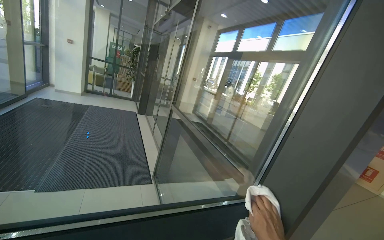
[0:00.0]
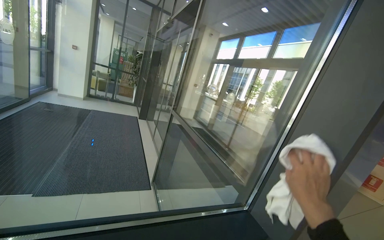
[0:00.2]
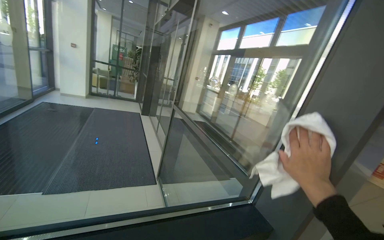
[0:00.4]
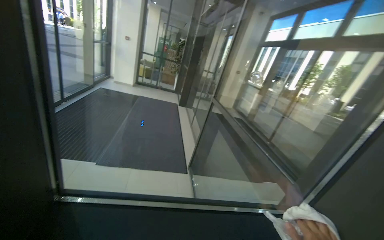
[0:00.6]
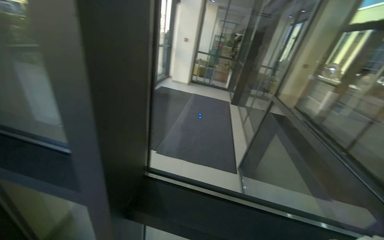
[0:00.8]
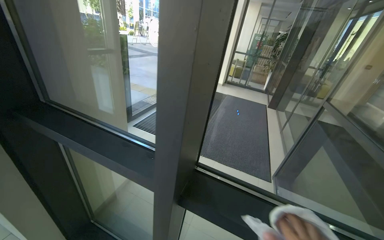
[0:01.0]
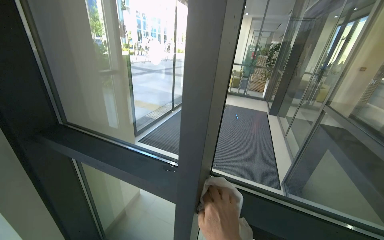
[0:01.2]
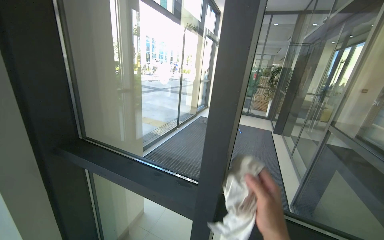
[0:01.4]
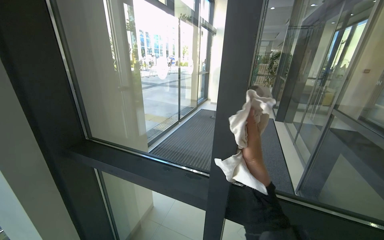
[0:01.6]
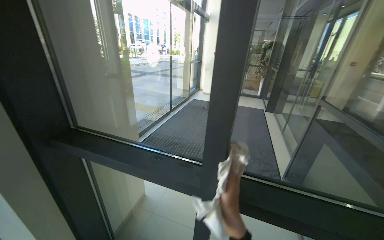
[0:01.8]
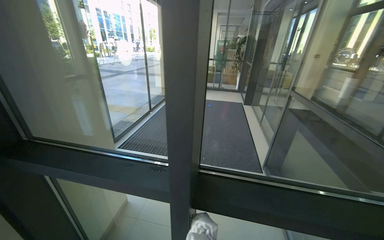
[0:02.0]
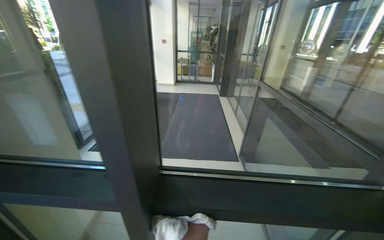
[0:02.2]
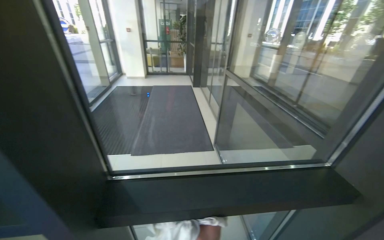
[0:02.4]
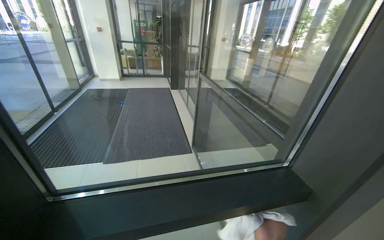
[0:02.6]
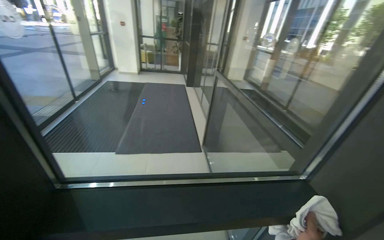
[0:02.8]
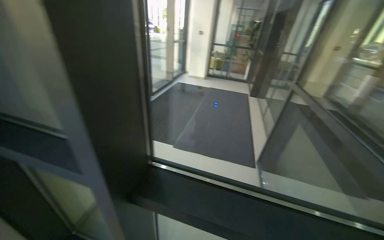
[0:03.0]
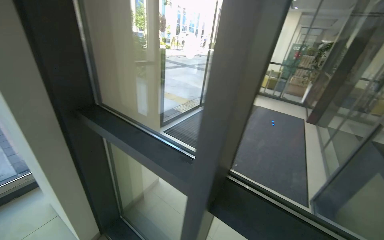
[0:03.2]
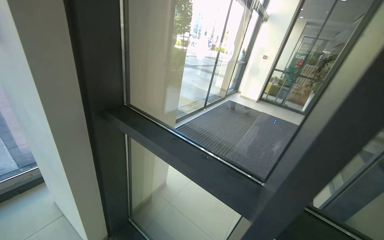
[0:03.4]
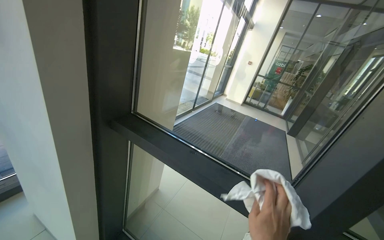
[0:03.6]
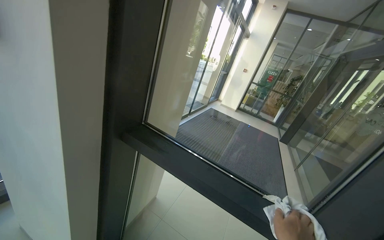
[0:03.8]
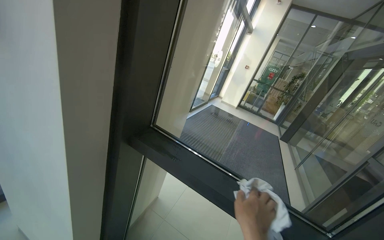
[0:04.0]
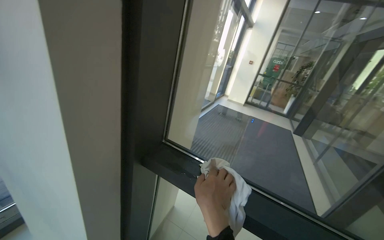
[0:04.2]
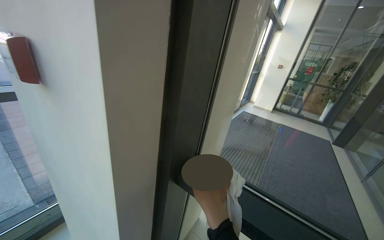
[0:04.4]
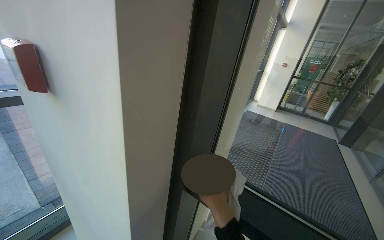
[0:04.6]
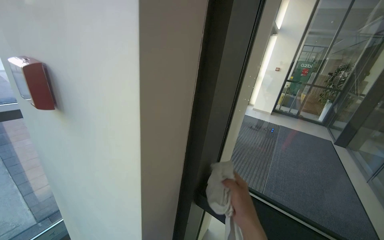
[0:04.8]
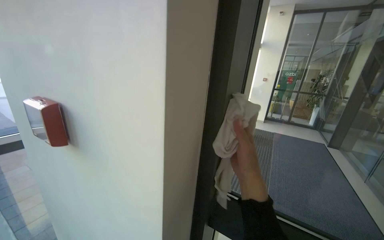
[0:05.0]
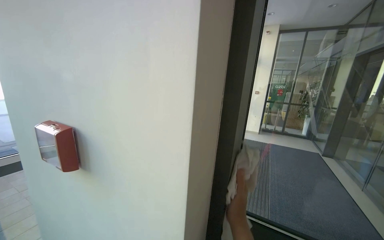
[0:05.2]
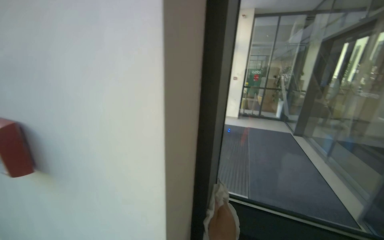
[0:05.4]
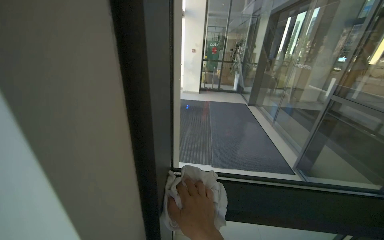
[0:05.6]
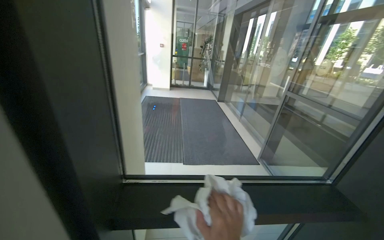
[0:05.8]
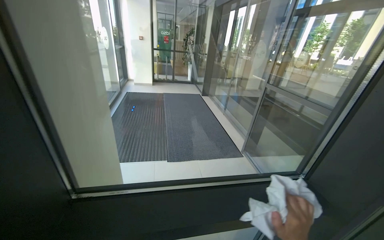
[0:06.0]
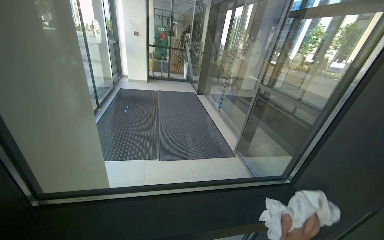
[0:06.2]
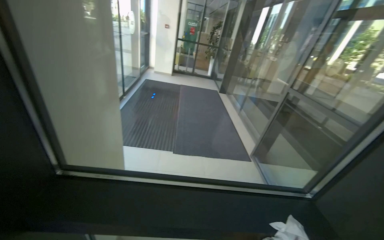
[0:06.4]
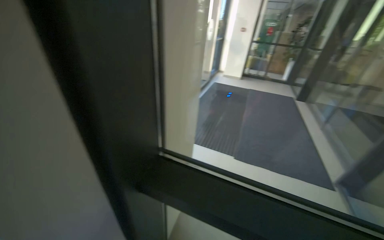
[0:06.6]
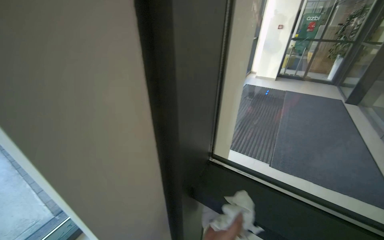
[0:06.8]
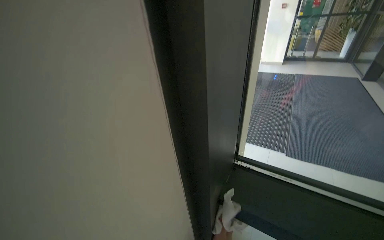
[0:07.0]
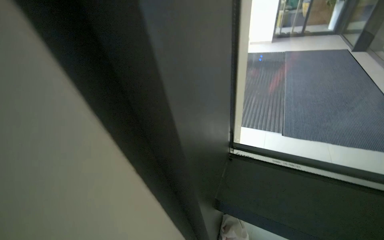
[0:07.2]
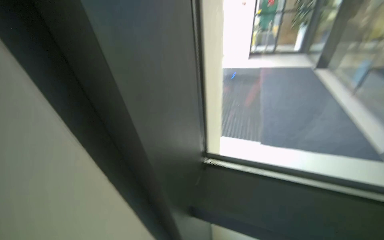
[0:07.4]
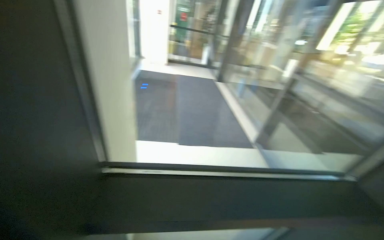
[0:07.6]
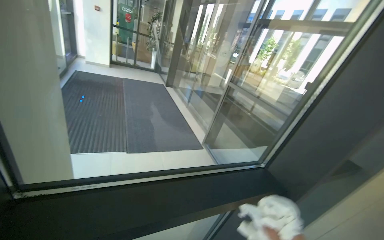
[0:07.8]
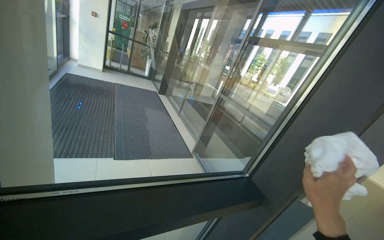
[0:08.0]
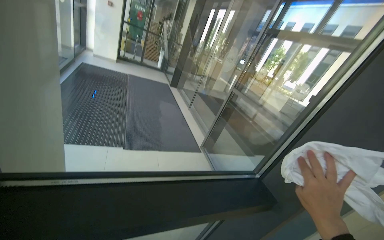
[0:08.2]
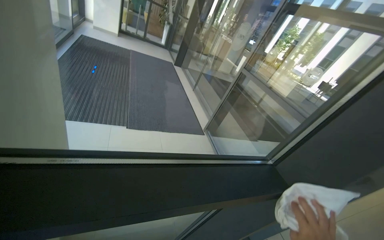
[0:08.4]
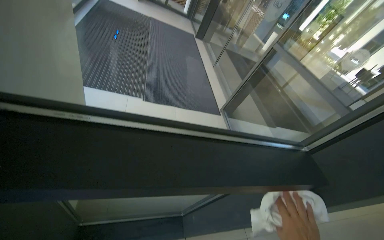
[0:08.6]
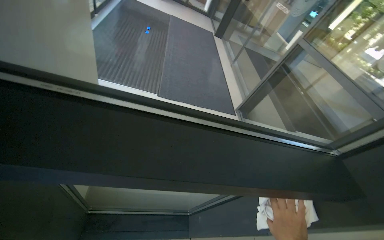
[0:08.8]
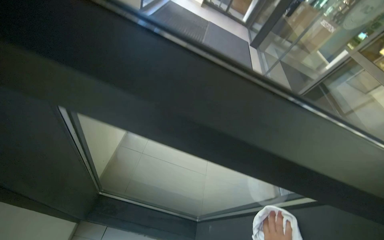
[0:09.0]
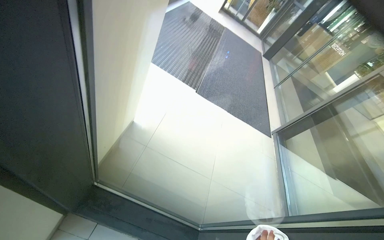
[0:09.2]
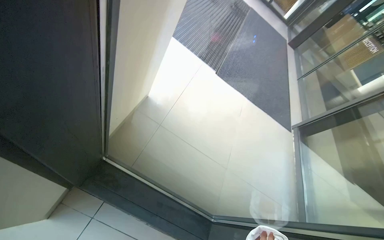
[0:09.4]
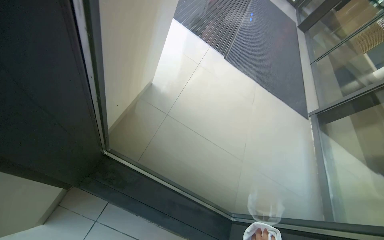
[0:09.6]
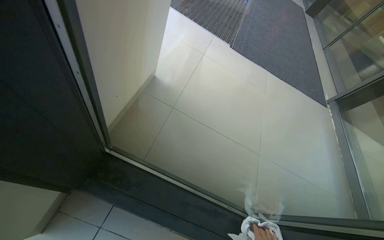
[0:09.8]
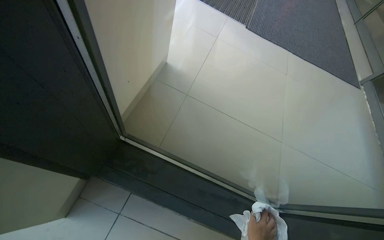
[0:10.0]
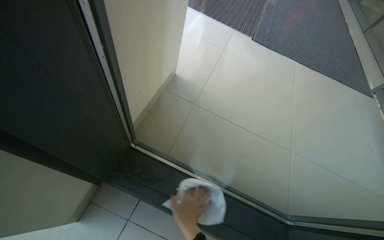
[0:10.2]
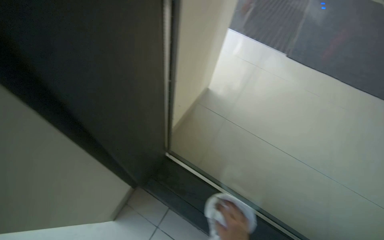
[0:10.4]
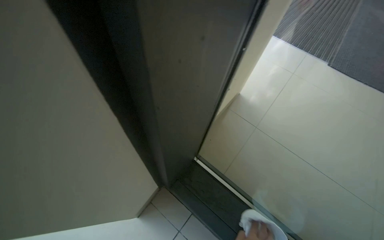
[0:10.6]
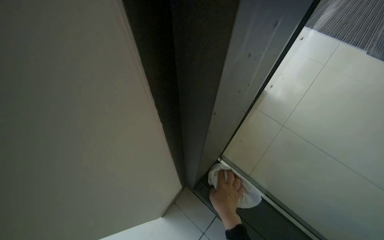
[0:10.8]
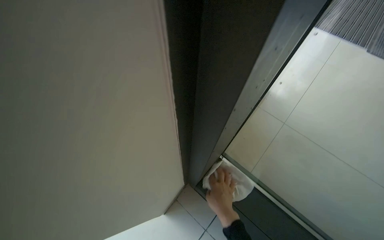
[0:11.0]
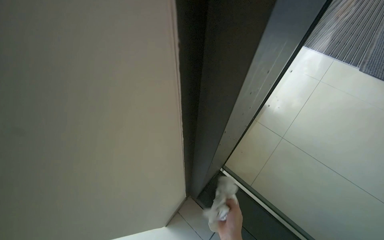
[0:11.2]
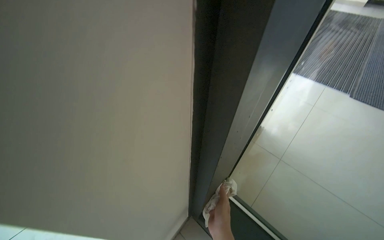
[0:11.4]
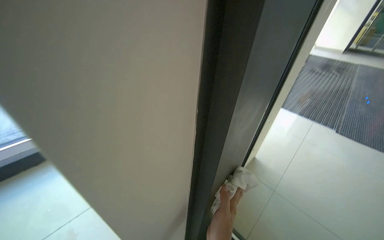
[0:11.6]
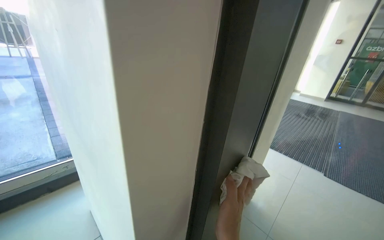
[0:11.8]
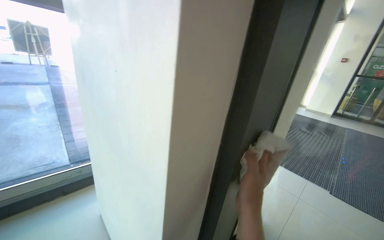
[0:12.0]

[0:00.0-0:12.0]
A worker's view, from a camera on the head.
Job: wiping surfaces.
The whole recording: Wiping glass door frames. The worker wipes the glass door frames with a white cloth.
0:00.0 to 0:01.6: The camera sweeps to the left, by some 45 degrees.
0:03.0 to 0:04.4: The wearer moves to the left, roughly 80 cm. The head rotates some 20 degrees to the left.
0:04.4 to 0:06.0: The head rotates approximately 45 degrees to the right.
0:09.0 to 0:10.4: The camera is aimed about 25 degrees further to the left.
0:10.4 to 0:12.0: The head turns to the left by some 20 degrees. The view tilts approximately 35 degrees upward.

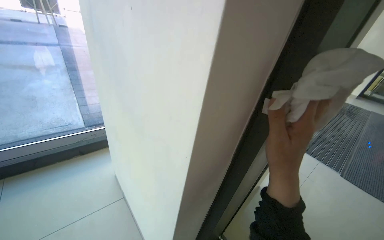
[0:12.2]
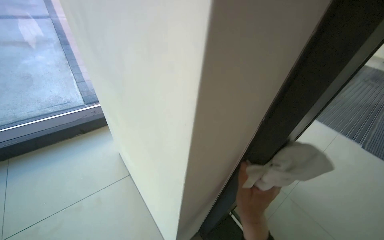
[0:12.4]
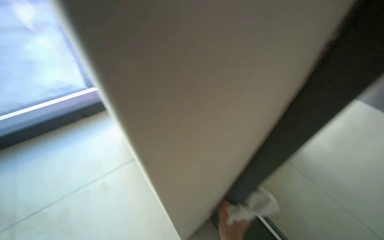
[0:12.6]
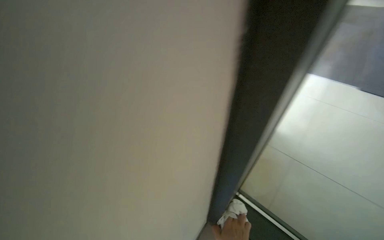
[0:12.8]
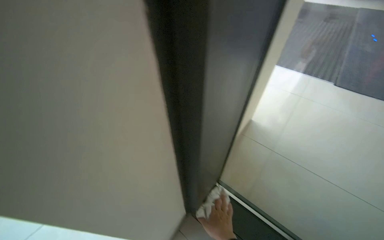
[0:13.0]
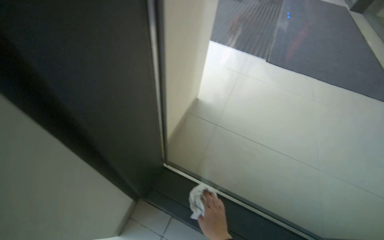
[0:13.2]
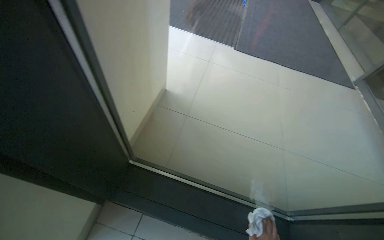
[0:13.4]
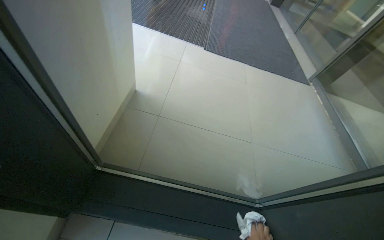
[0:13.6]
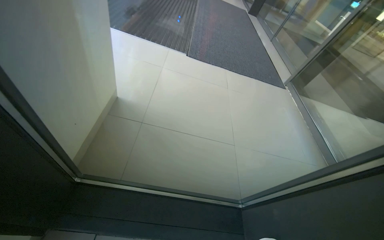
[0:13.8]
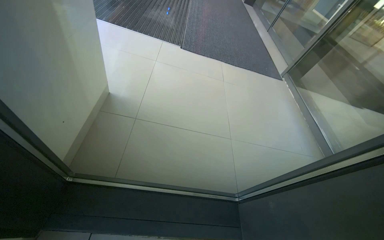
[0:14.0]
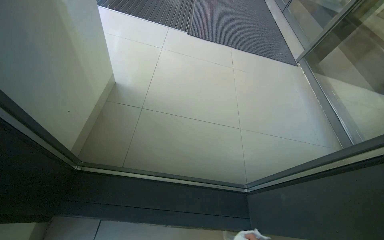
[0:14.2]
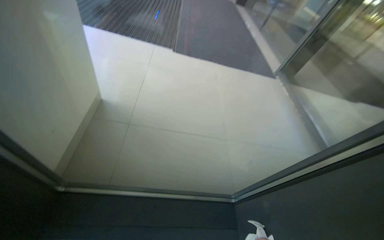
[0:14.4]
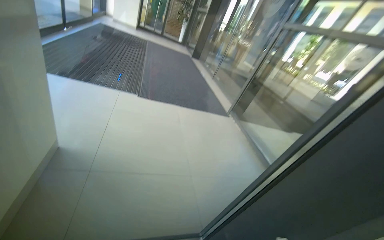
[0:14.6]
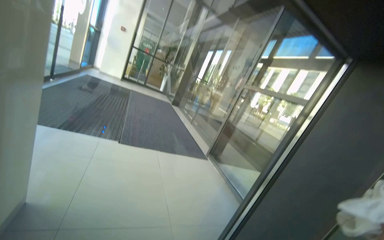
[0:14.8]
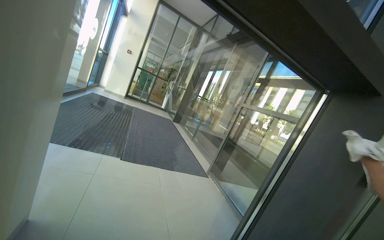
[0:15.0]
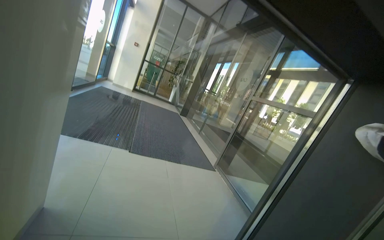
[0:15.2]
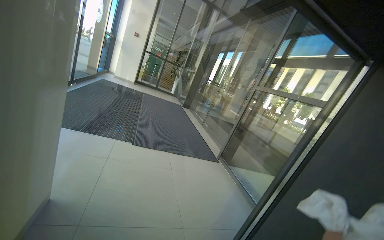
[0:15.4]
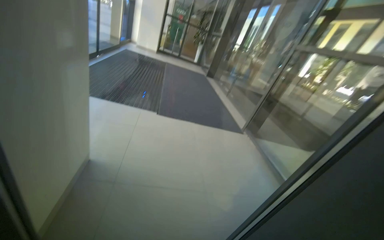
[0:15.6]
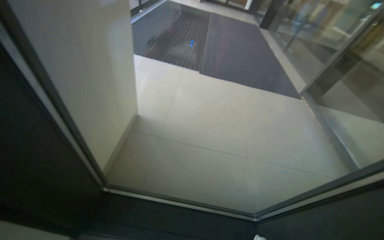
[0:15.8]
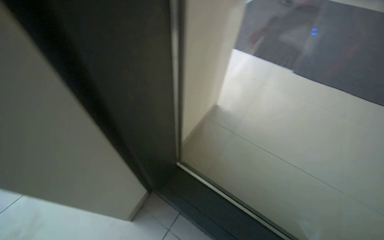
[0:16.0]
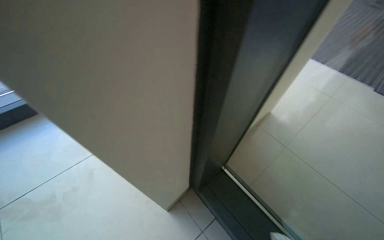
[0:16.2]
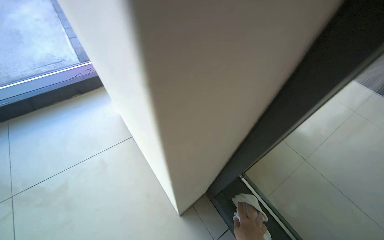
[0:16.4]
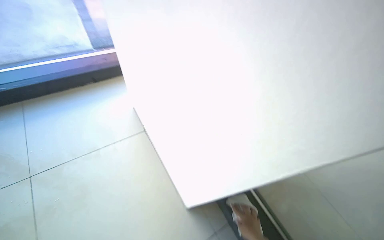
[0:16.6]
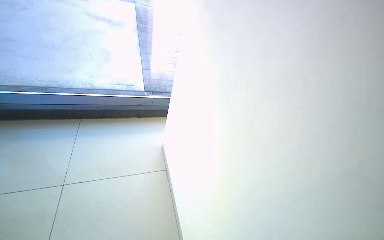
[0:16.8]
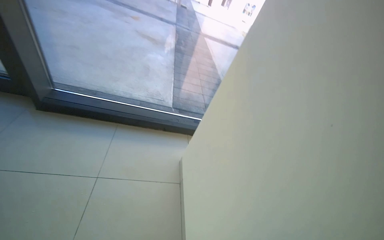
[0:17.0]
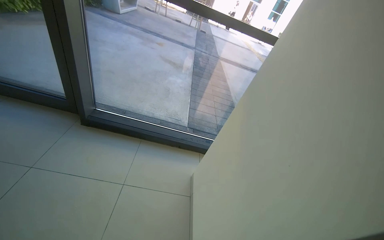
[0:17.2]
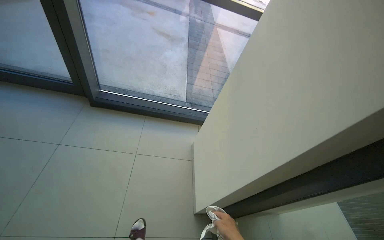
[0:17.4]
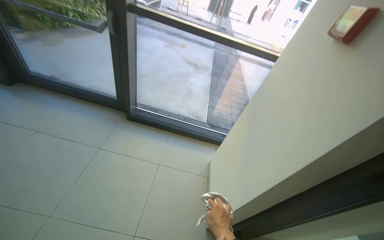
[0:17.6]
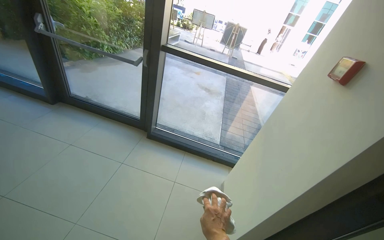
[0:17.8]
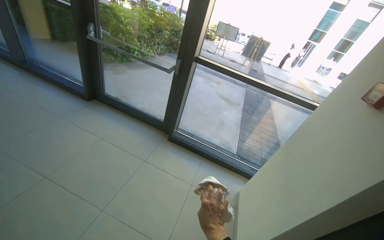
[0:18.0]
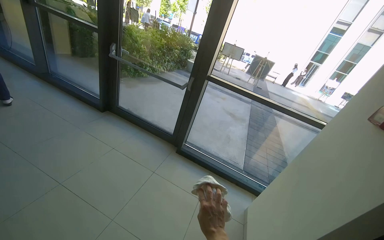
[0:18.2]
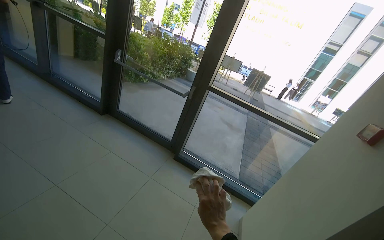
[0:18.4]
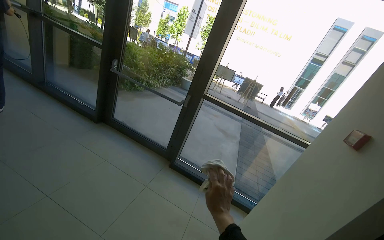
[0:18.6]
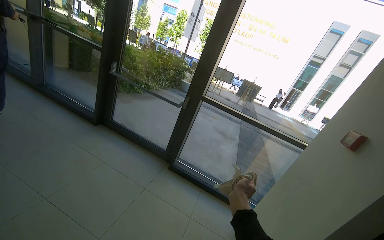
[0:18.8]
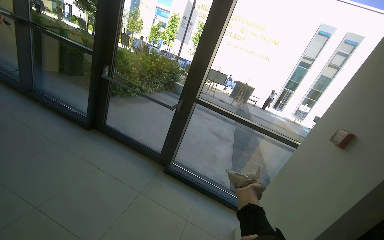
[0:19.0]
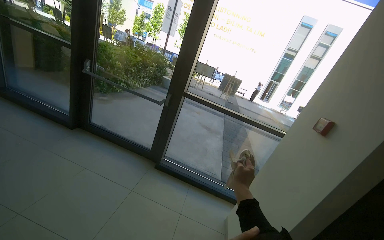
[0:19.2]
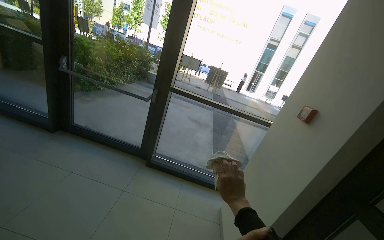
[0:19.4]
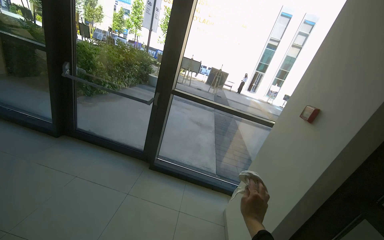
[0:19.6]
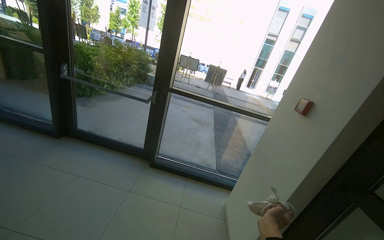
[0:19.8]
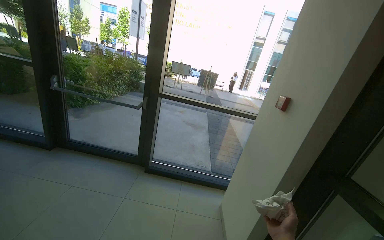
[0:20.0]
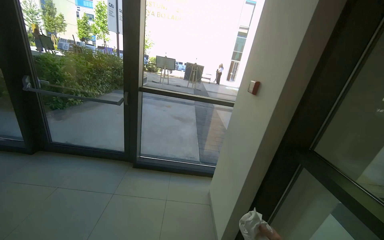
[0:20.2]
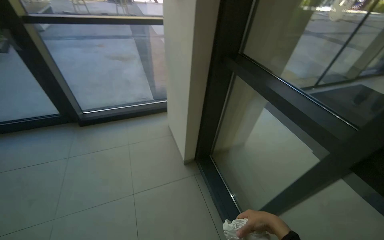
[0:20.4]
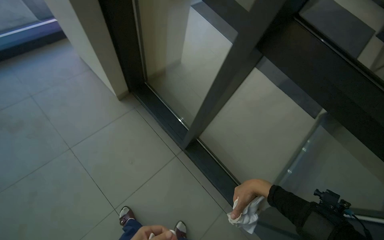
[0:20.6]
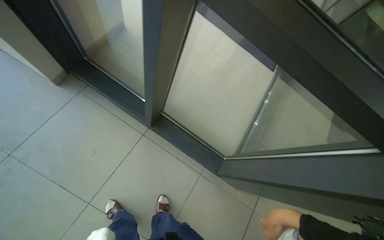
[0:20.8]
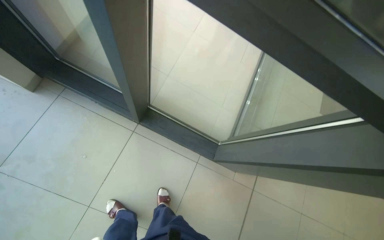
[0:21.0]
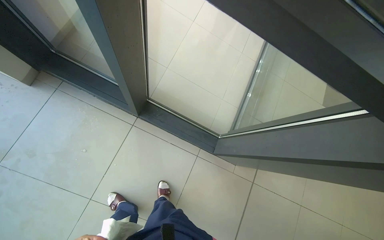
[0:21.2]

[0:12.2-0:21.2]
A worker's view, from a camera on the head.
Job: wiping surfaces.
The whole recording: Wiping glass door frames. The worker wipes the glass door frames with a white cloth.
0:12.2 to 0:13.8: The wearer looks approximately 40 degrees further to the right. The view tilts roughly 20 degrees downward.
0:13.8 to 0:15.2: The camera is aimed some 15 degrees further to the right. The camera pitches upward, by roughly 30 degrees.
0:15.2 to 0:16.6: The head rotates roughly 40 degrees to the left. The view tips downward by approximately 30 degrees.
0:16.6 to 0:18.2: The camera is carried some 1 m. The wearer looks roughly 35 degrees further to the left. The wearer looks about 25 degrees further upward.
0:18.2 to 0:19.8: The right hand goes approximately 20 cm to the right.
0:19.8 to 0:21.2: The camera travels roughly 60 cm. The head turns to the right by some 60 degrees. The view tilts roughly 55 degrees downward.
